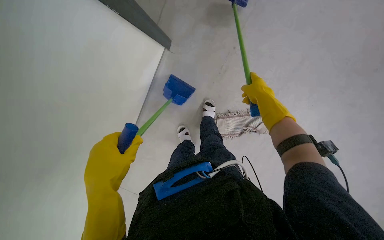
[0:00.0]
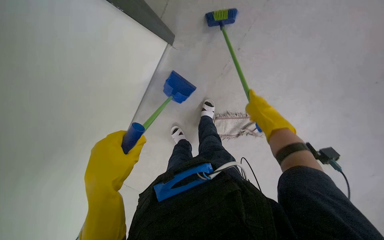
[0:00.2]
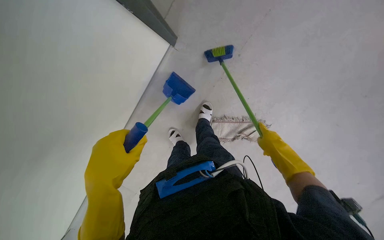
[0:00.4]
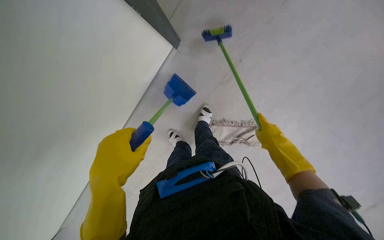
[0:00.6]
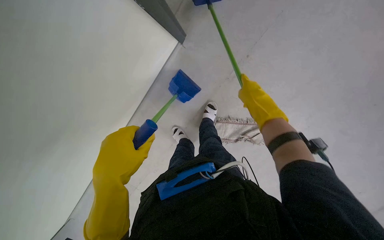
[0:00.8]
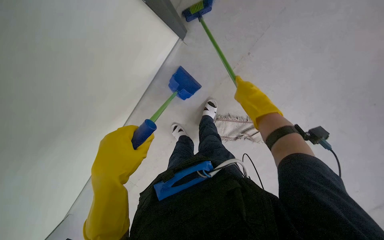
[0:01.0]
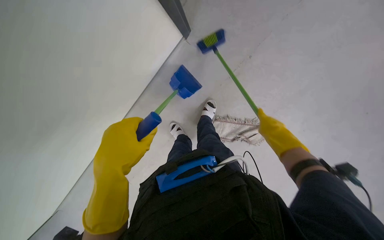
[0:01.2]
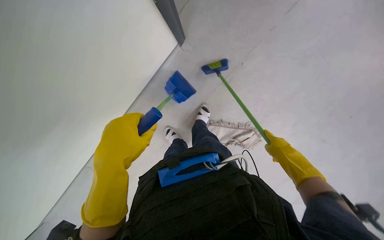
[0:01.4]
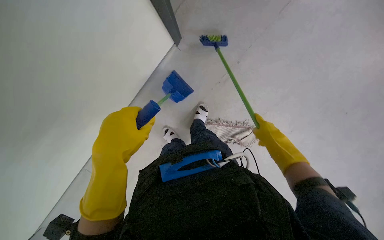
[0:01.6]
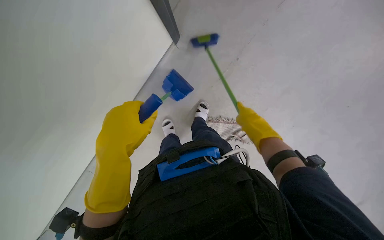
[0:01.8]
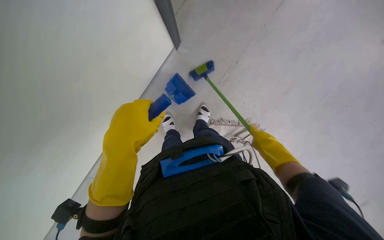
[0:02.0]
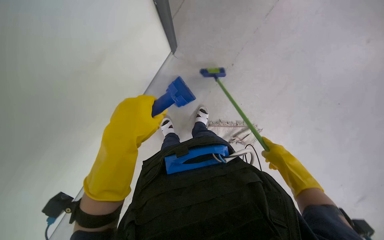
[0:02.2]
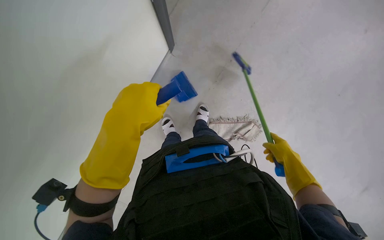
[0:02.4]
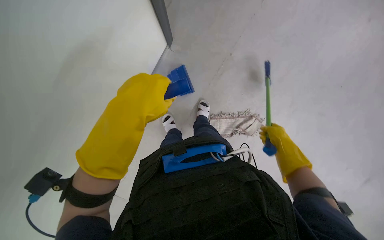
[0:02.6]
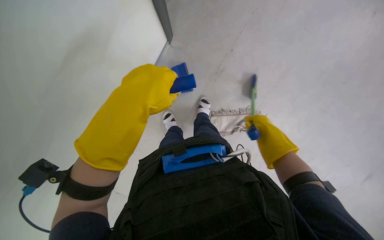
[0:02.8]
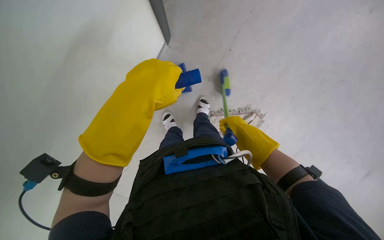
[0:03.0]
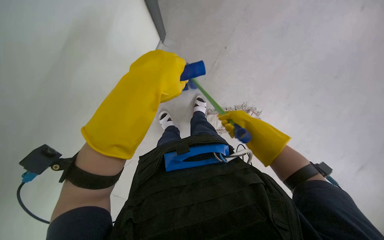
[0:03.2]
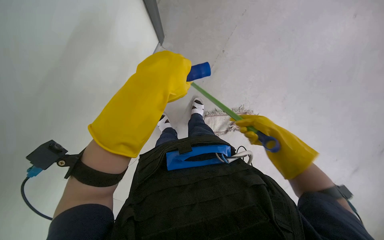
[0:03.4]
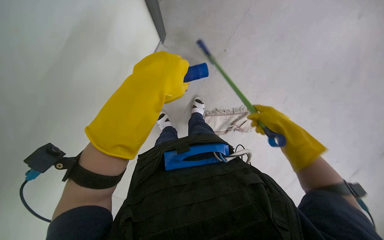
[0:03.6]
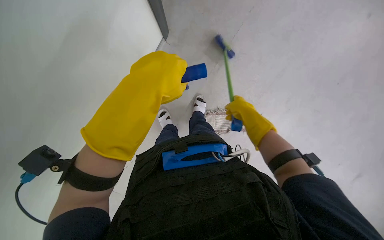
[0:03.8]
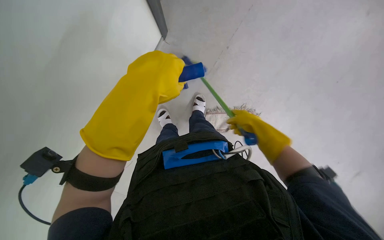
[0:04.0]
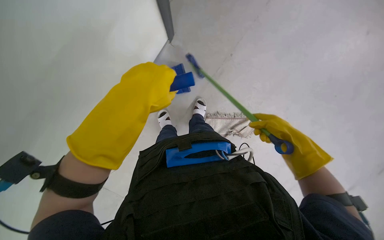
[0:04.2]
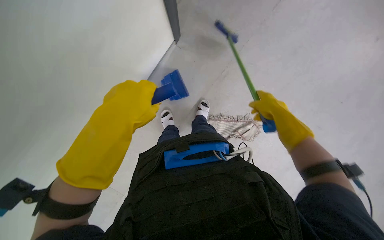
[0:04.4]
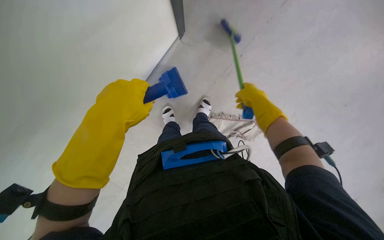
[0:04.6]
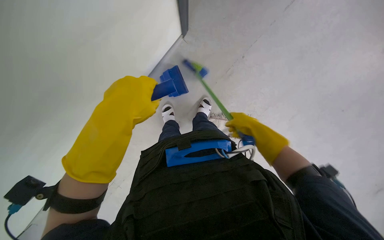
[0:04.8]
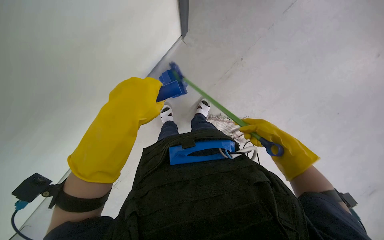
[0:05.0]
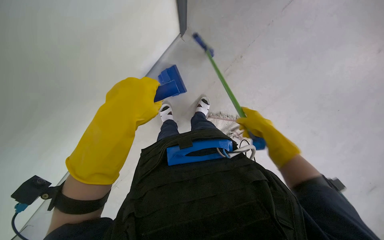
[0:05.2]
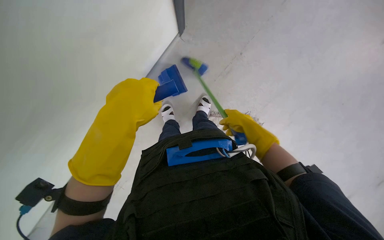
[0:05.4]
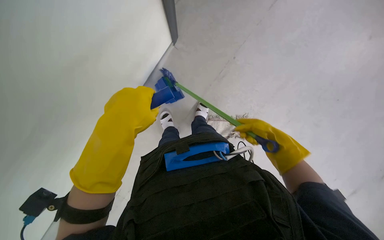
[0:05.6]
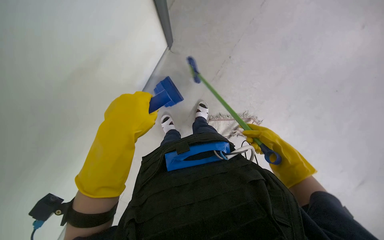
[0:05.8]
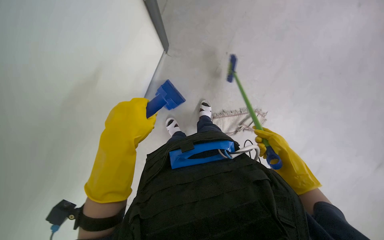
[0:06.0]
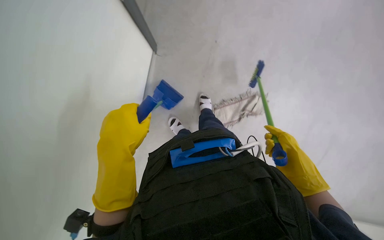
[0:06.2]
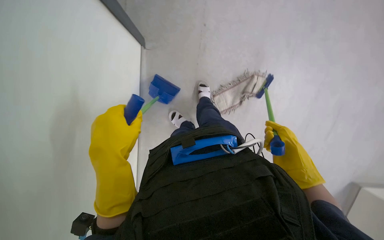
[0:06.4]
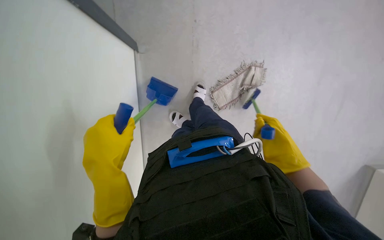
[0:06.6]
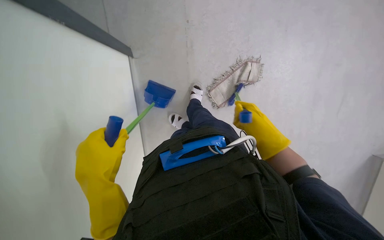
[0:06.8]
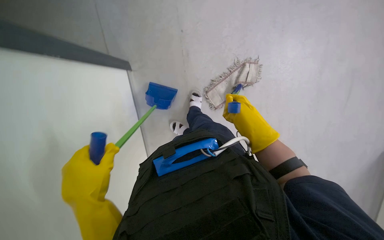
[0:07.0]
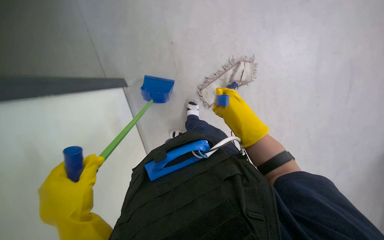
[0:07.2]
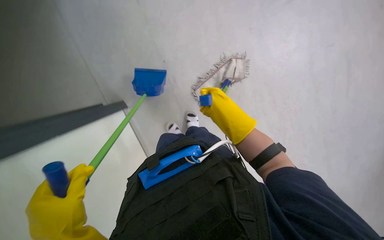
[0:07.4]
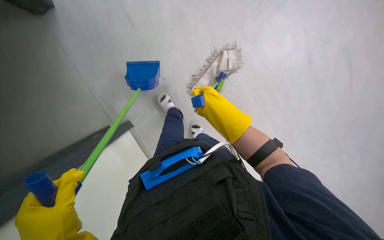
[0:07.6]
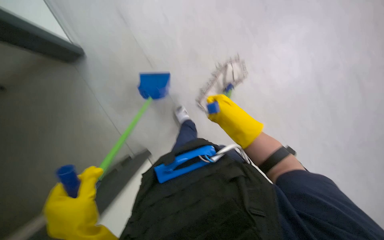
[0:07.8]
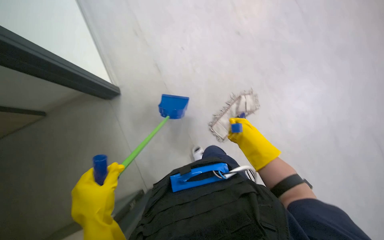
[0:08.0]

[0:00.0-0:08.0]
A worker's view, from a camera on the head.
Job: sweeping floor.
The whole recording: Sweeping and collecting debris from floor. The worker sweeps debris from the floor with a brush and collects it with a dustpan.
0:00.0 to 0:01.6: The right hand swings up and down the picture, about 15 cm each way, with 2 reversals.
0:01.6 to 0:03.2: The right hand swings left and right, roughly 15 cm each way, with 2 reversals.
0:03.2 to 0:04.8: The right hand swings nearer and farther, approximately 15 cm each way, with 2 reversals.
0:04.8 to 0:06.4: The scene turns some 30 degrees counterclockwise in the picture.
0:06.4 to 0:08.0: The view tilts about 15 degrees upward. The right hand travels to the left by about 10 cm.

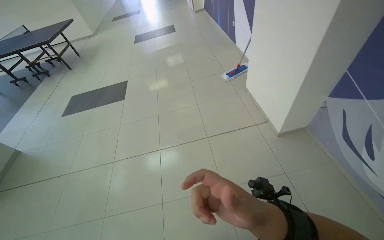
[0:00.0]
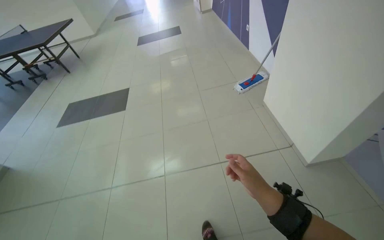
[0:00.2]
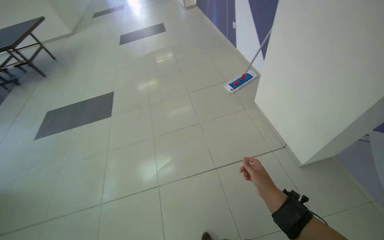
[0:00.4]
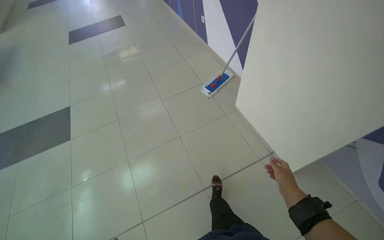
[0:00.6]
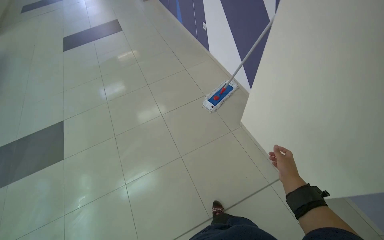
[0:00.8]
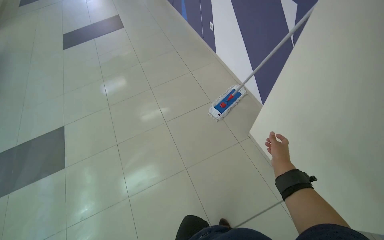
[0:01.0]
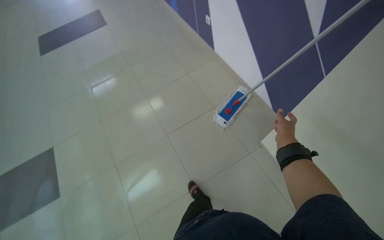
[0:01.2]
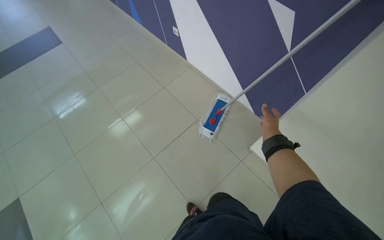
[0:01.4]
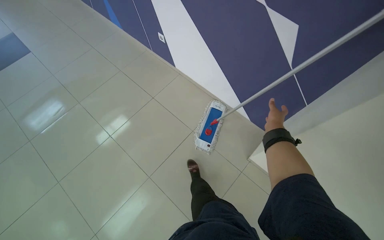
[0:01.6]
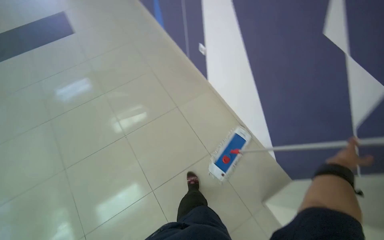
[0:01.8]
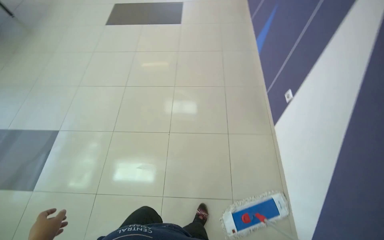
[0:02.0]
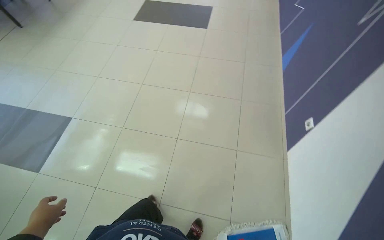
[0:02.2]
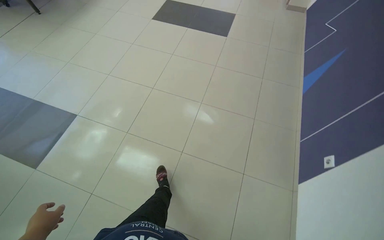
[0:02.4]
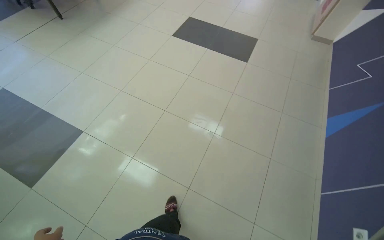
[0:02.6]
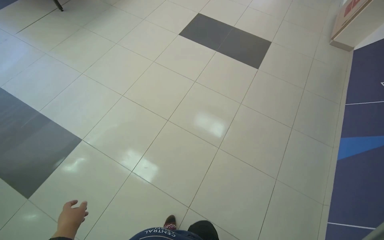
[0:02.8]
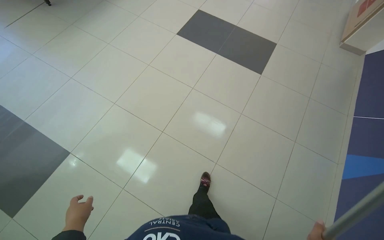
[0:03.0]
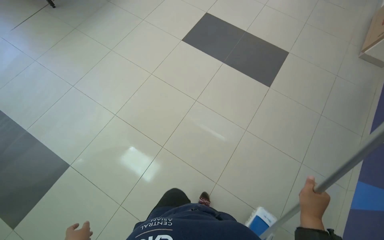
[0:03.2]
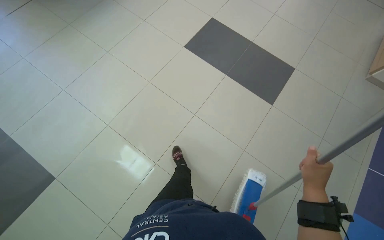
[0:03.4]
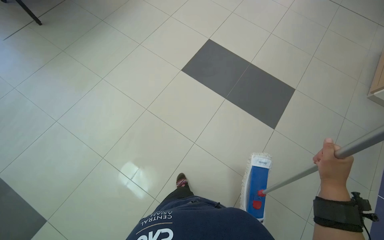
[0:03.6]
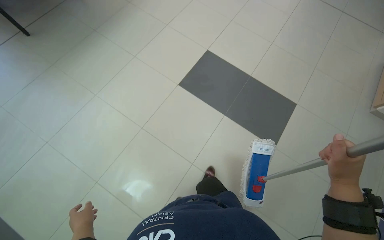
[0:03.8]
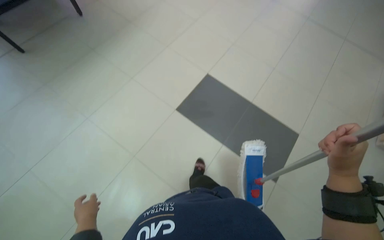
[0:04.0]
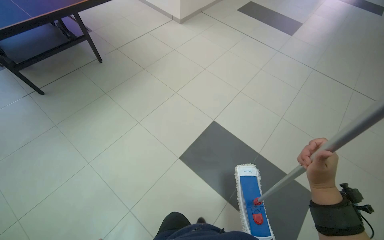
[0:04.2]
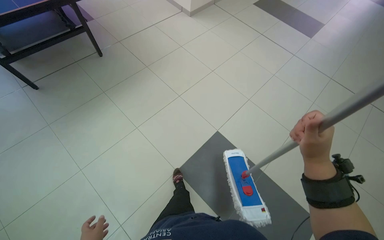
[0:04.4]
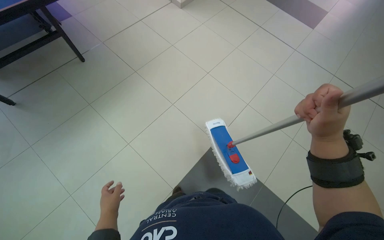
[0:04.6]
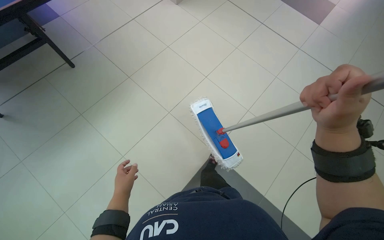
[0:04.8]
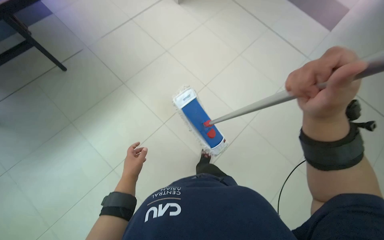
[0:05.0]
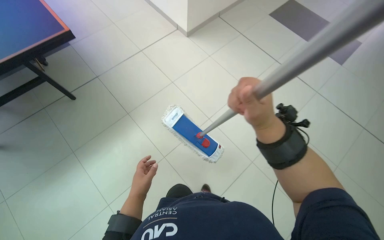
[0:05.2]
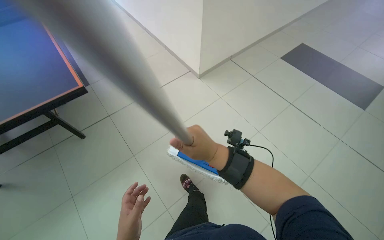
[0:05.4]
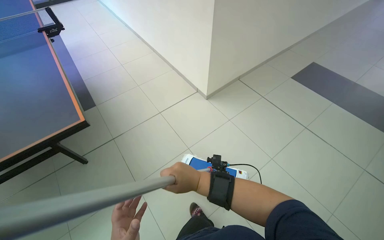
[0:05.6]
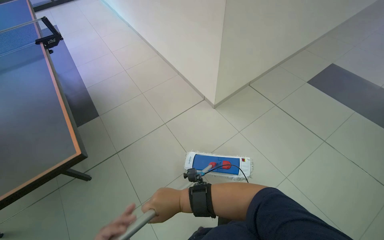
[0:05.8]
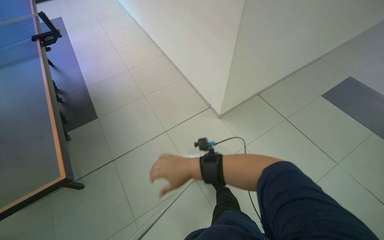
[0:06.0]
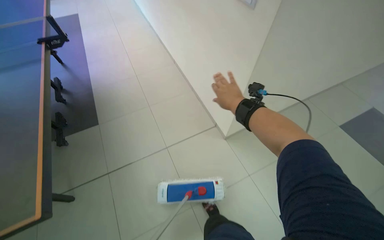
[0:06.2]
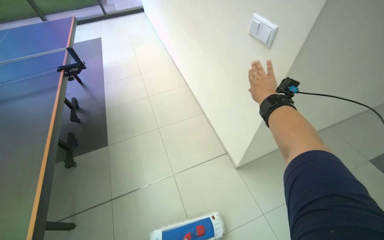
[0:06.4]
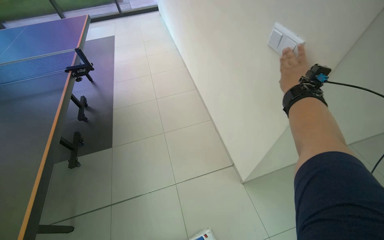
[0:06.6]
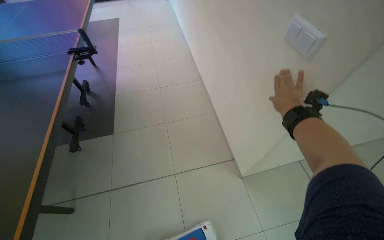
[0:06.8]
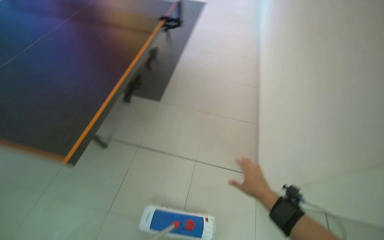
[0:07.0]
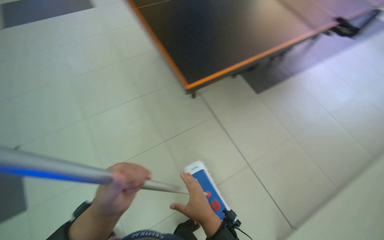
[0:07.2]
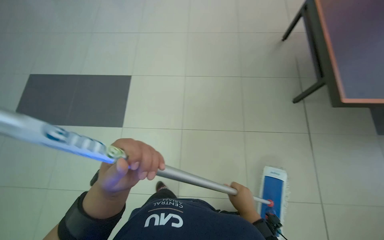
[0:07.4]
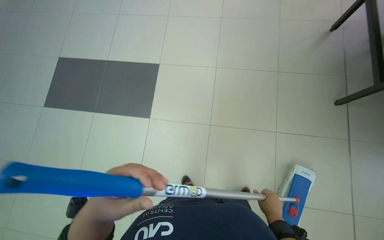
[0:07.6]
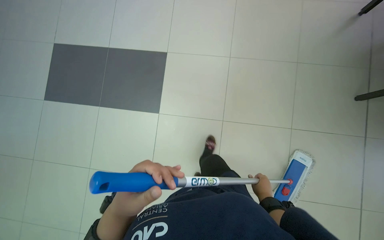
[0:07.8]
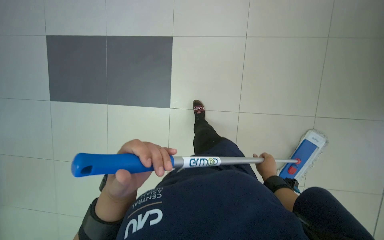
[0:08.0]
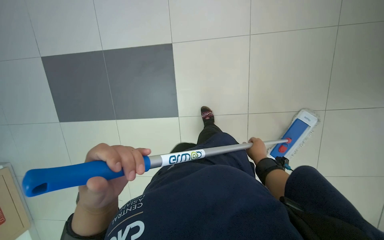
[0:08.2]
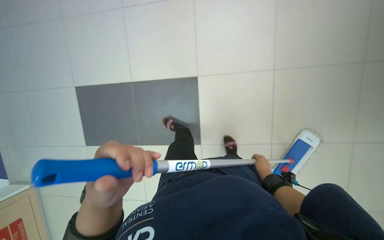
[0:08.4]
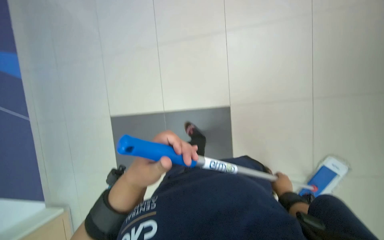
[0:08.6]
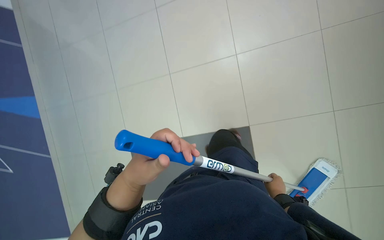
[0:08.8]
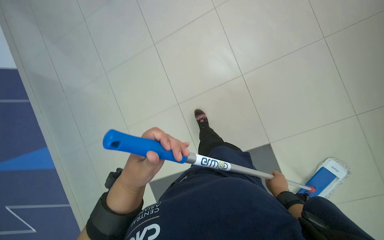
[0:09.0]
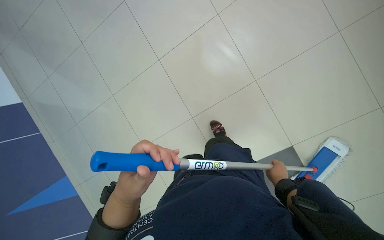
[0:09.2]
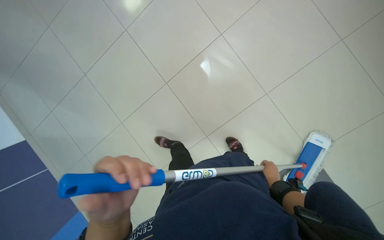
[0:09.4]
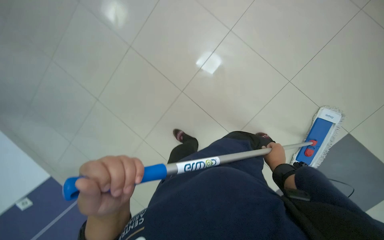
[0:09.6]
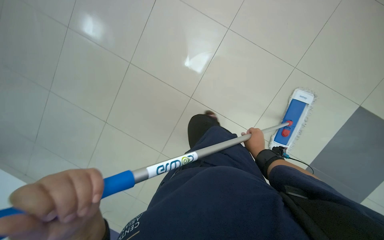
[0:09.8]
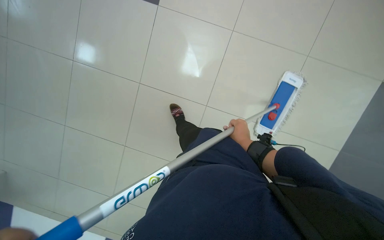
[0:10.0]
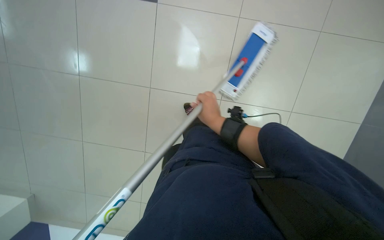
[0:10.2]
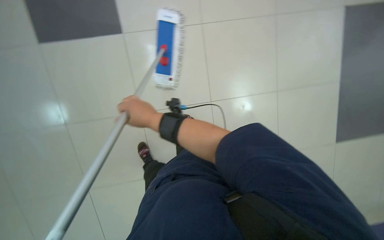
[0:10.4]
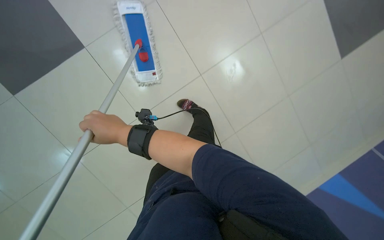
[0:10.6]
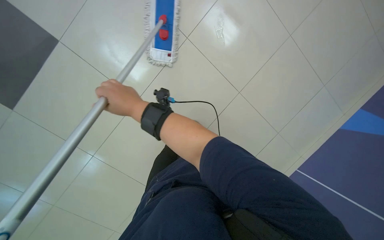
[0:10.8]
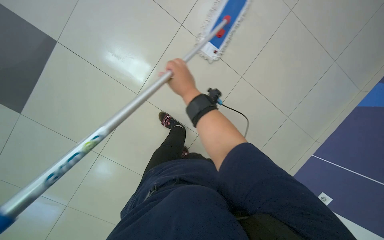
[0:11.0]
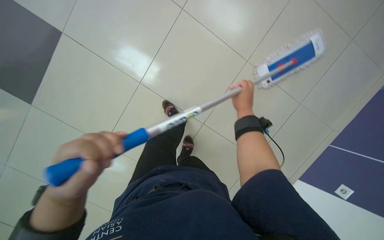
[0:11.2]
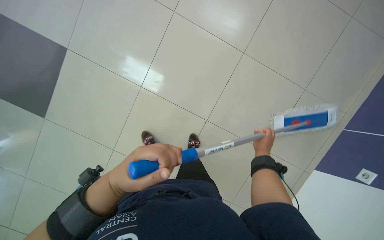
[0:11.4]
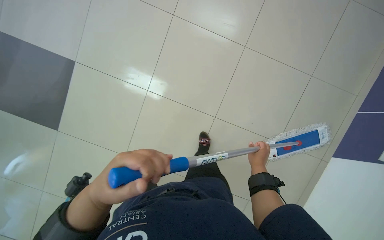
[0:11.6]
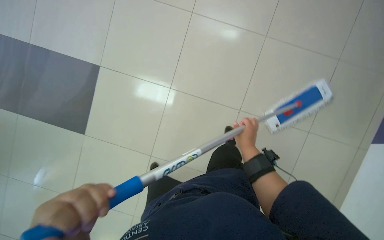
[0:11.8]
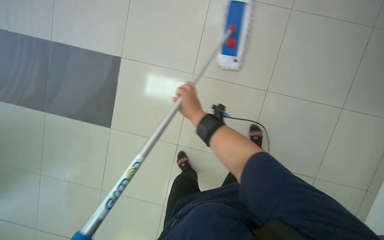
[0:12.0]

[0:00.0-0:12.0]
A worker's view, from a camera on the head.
Job: mopping floor.
The whole recording: Mopping office floor with flat mop. The worker mops the office floor using a flat mop and a cleaning cart.
0:00.0 to 0:01.6: The camera is carried approximately 2 m. The wearer looks some 40 degrees further to the right.
0:01.6 to 0:03.0: The head travels about 1.5 m. The wearer's head swings roughly 80 degrees to the left.
0:03.0 to 0:04.4: The wearer moves about 1.5 m.
0:04.4 to 0:06.0: The camera travels roughly 1 m.
0:06.0 to 0:07.6: The head travels approximately 50 cm. The head turns to the left by some 35 degrees.
0:10.4 to 0:12.0: The scene rotates clockwise by approximately 35 degrees.
